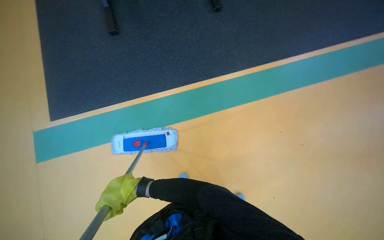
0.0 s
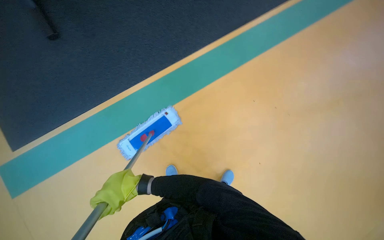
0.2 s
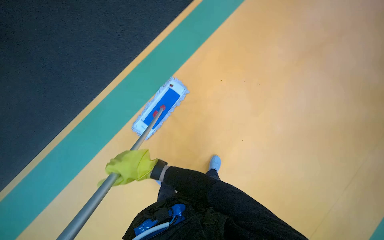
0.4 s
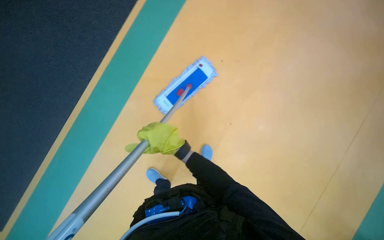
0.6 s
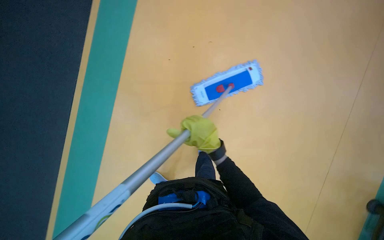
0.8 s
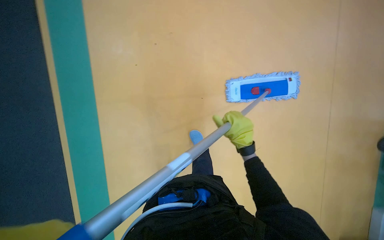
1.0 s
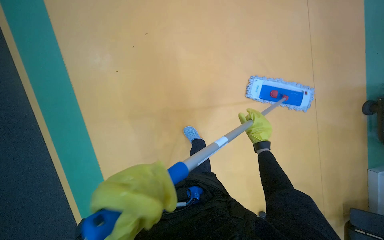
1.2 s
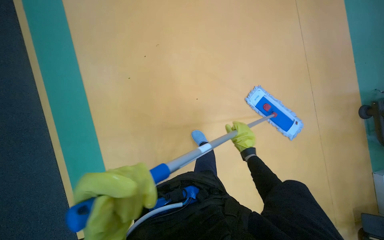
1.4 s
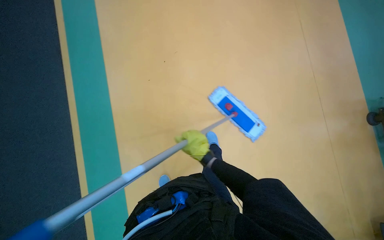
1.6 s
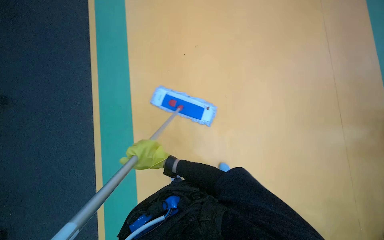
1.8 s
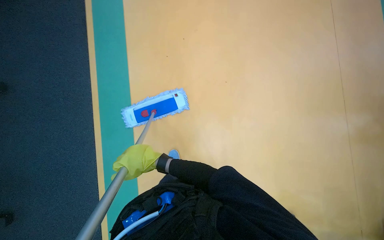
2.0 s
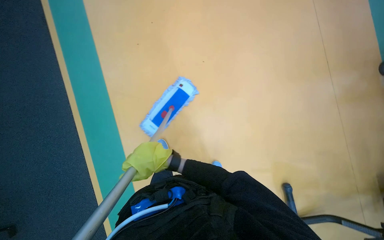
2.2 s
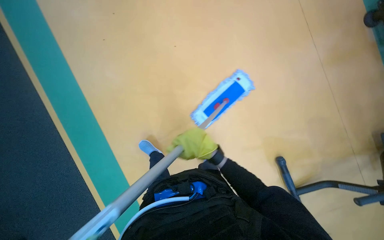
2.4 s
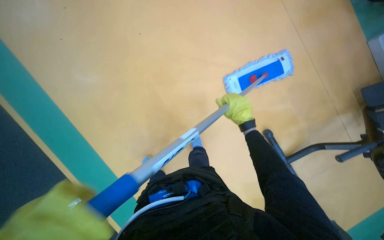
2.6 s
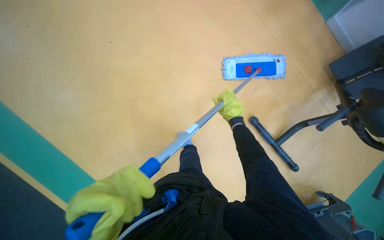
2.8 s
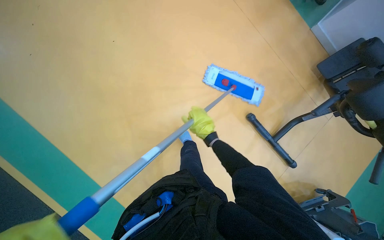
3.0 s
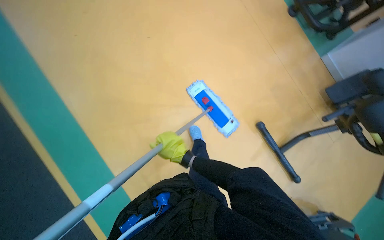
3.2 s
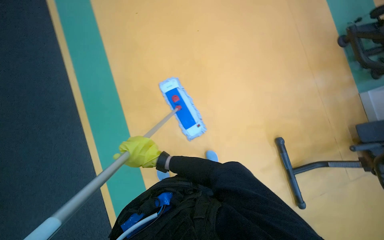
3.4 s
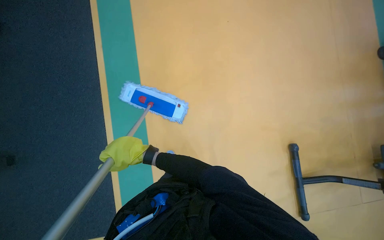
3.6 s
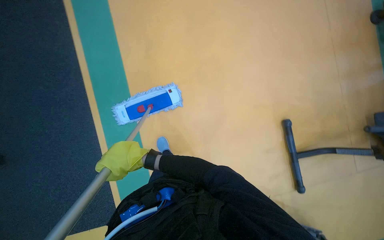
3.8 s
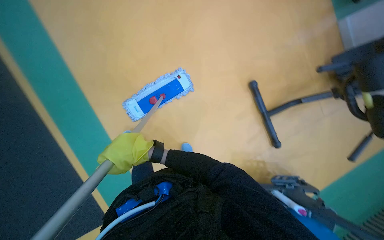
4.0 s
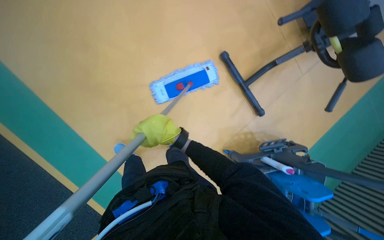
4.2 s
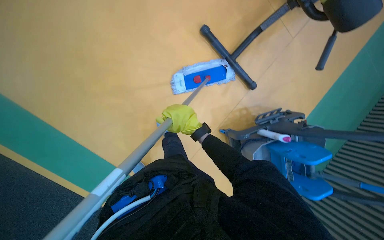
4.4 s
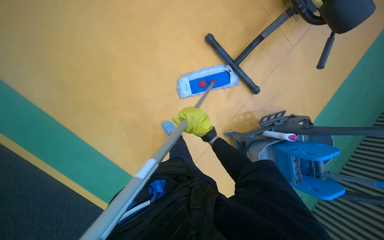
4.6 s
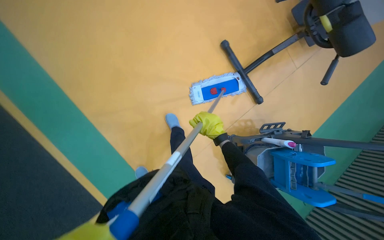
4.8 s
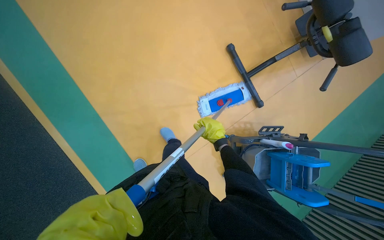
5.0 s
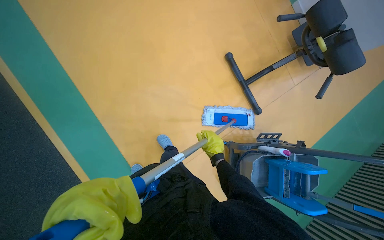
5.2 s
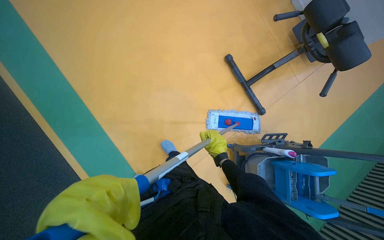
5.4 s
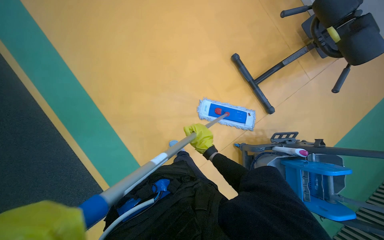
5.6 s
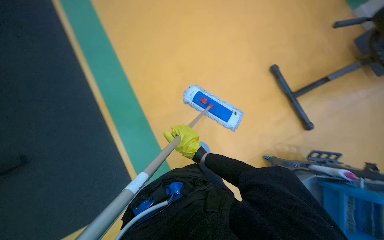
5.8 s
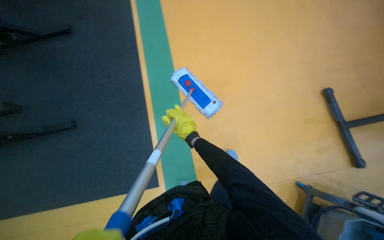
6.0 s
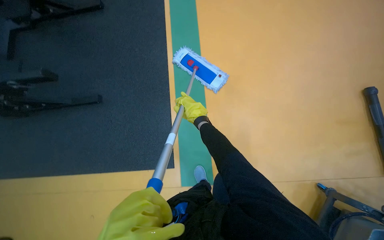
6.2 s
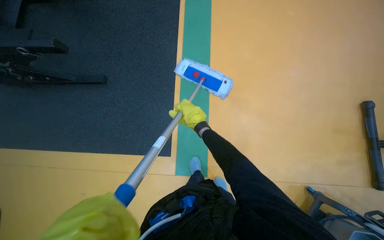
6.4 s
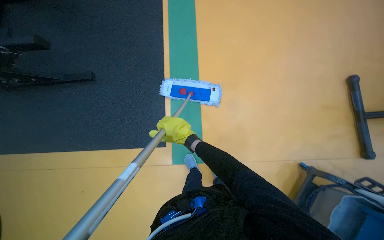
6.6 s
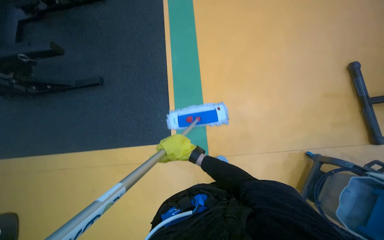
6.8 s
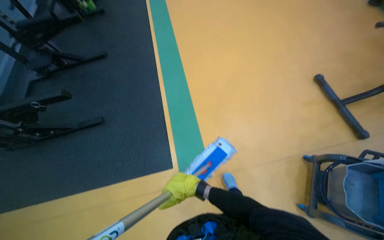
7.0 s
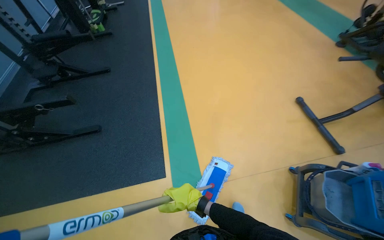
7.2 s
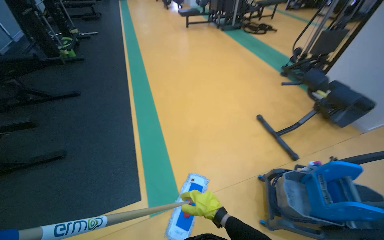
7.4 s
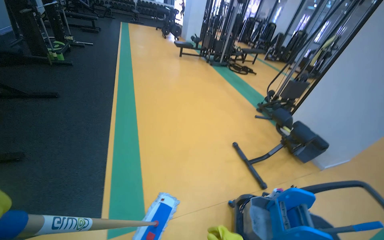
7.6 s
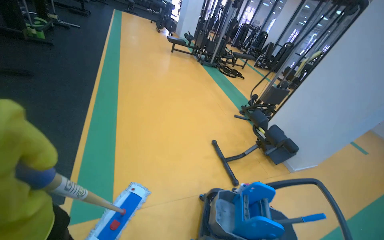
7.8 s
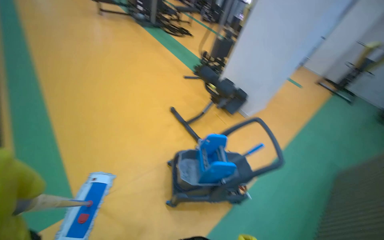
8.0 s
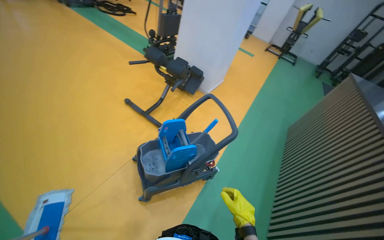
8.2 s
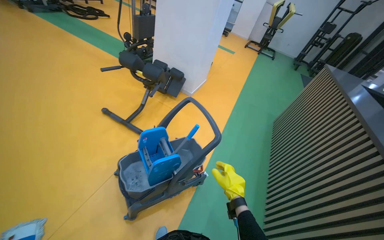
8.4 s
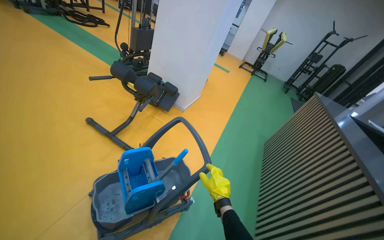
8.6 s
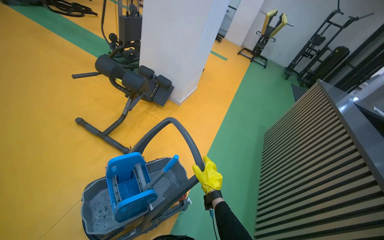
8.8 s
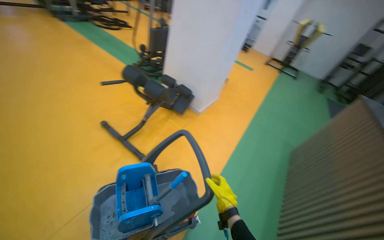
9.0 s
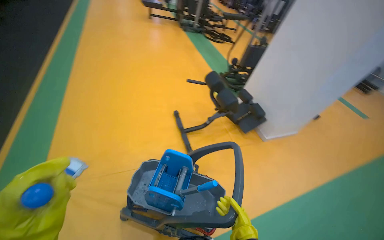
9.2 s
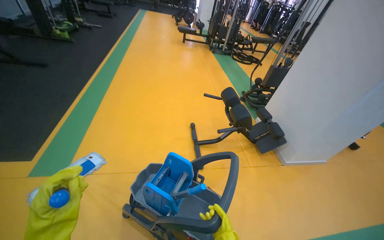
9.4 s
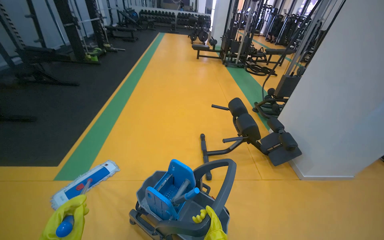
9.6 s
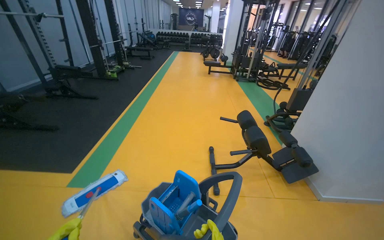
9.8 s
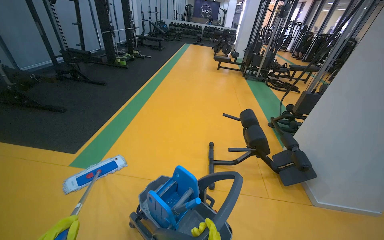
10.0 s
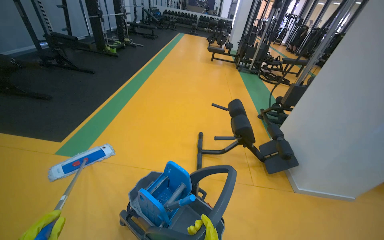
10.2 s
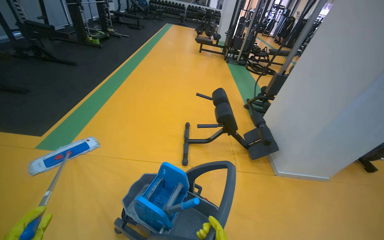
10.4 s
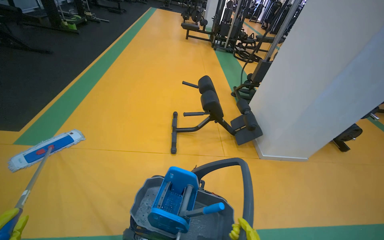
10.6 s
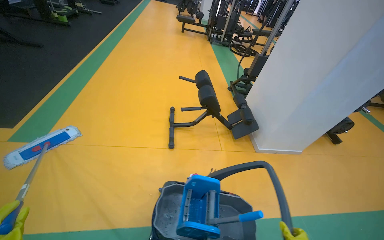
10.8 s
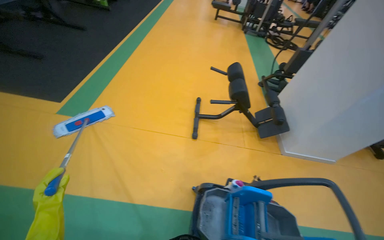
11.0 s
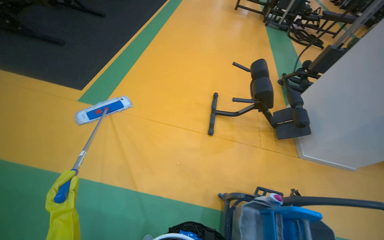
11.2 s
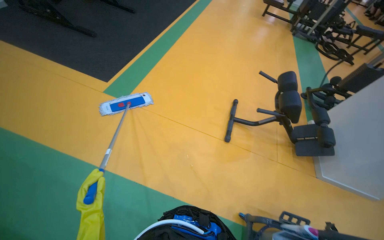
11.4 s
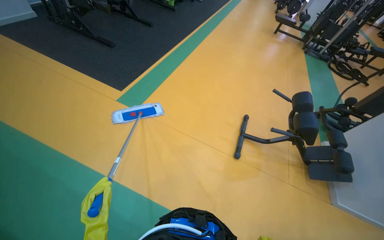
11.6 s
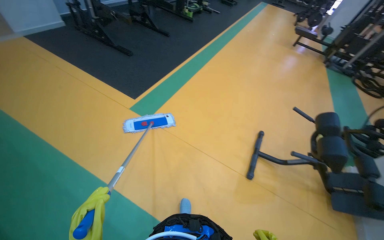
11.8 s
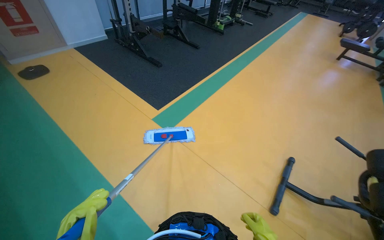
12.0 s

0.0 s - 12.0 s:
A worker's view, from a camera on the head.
Job: mopping floor.
The whole recording: Mopping gym floor. The worker mops the gym floor with a flat mop.
3.0 s - 4.4 s: Everything in view rotates approximately 30 degrees clockwise.
4.4 s - 6.0 s: The wearer moves approximately 50 cm. The head rotates roughly 30 degrees to the left. The view tilts some 20 degrees upward.
7.6 s - 9.0 s: The camera travels approximately 80 cm. The head turns to the right by some 35 degrees. The camera pitches downward, by approximately 15 degrees.
9.0 s - 10.4 s: The wearer moves approximately 60 cm. The wearer's head swings approximately 55 degrees to the left. The wearer looks about 15 degrees further upward.
10.4 s - 12.0 s: The wearer moves approximately 50 cm. The head rotates about 35 degrees to the left.

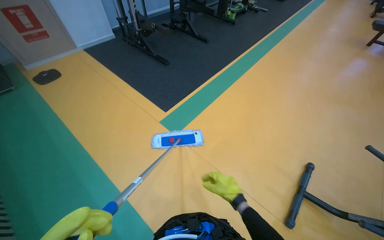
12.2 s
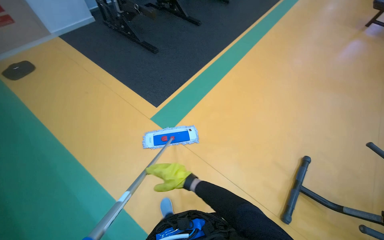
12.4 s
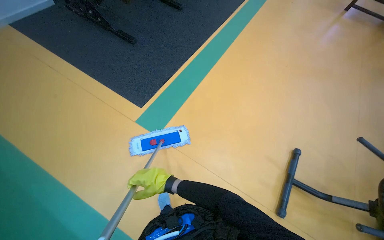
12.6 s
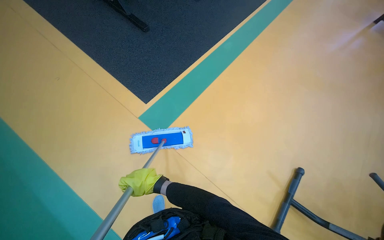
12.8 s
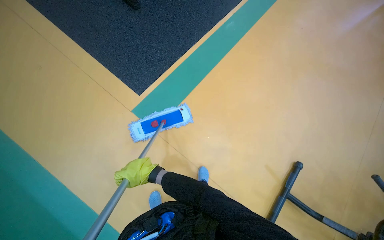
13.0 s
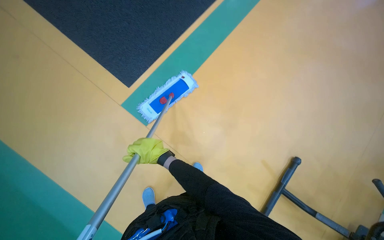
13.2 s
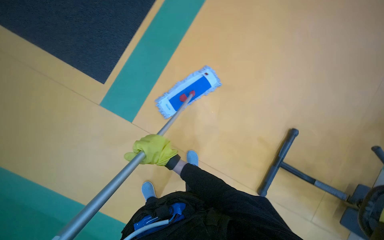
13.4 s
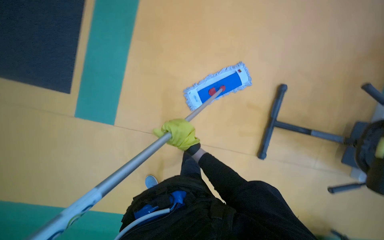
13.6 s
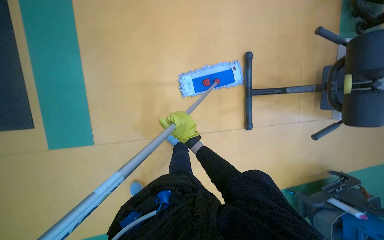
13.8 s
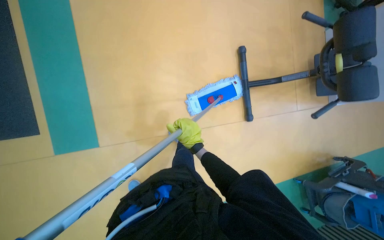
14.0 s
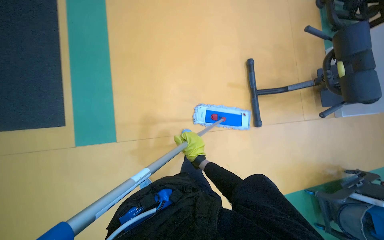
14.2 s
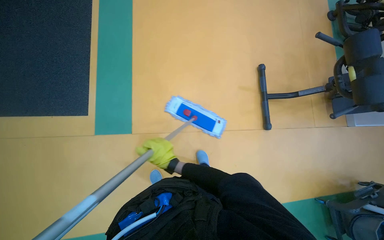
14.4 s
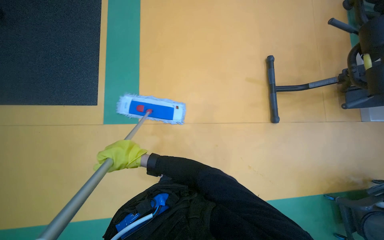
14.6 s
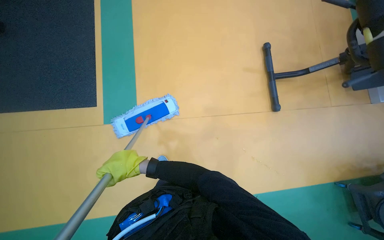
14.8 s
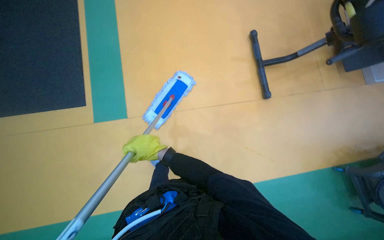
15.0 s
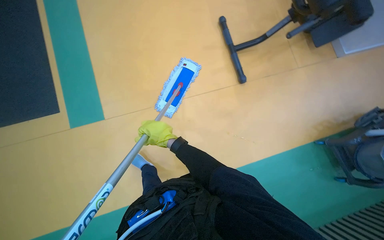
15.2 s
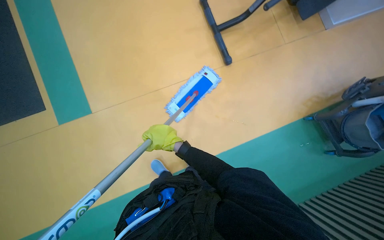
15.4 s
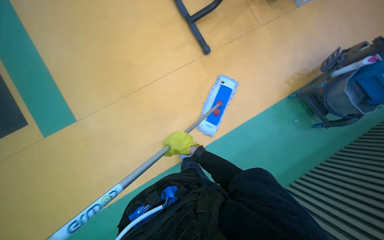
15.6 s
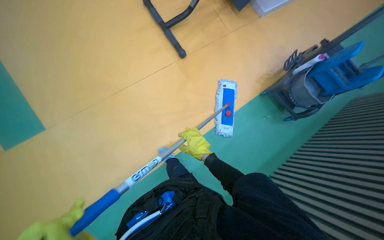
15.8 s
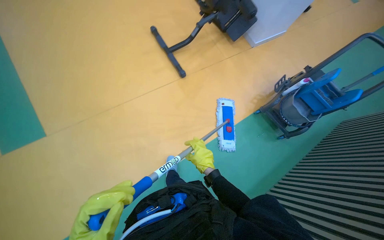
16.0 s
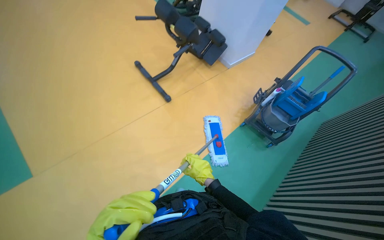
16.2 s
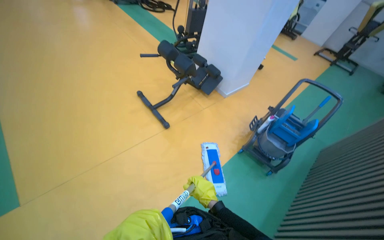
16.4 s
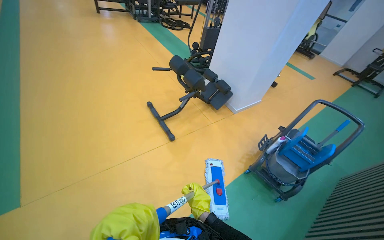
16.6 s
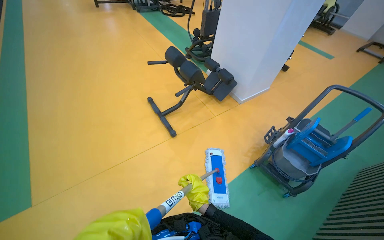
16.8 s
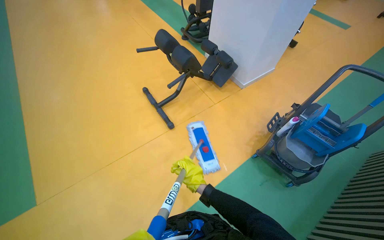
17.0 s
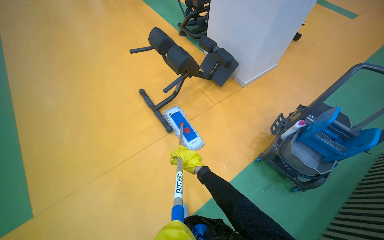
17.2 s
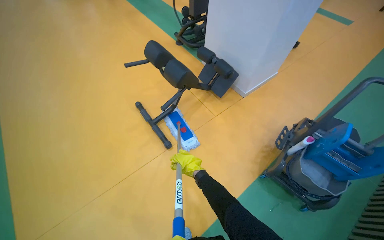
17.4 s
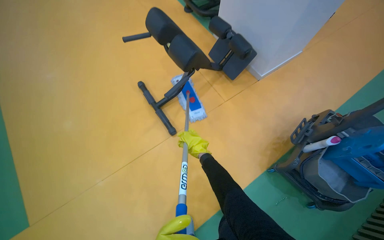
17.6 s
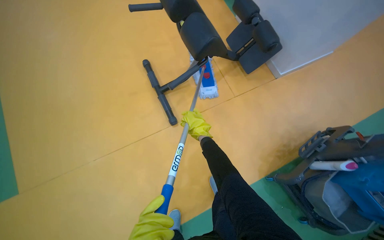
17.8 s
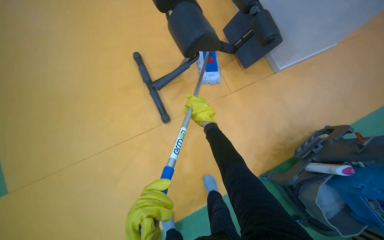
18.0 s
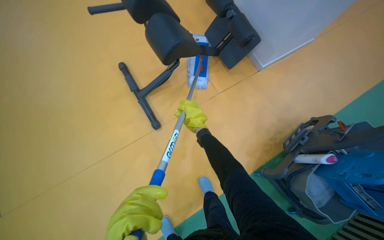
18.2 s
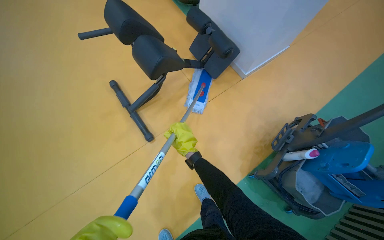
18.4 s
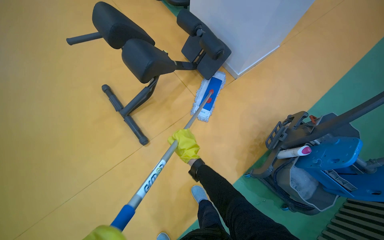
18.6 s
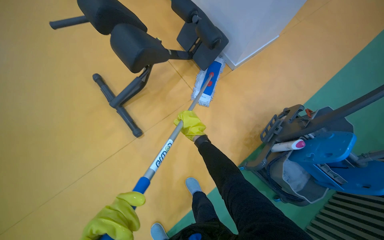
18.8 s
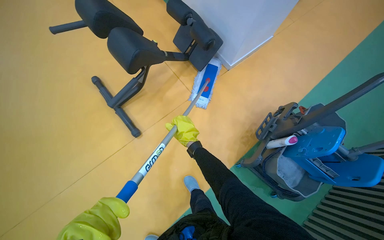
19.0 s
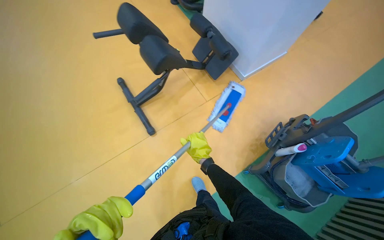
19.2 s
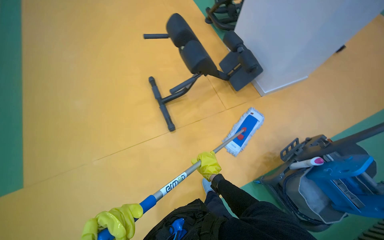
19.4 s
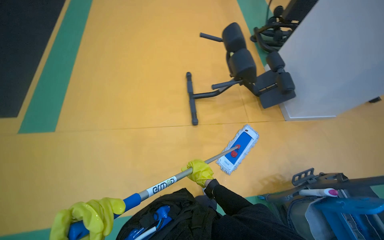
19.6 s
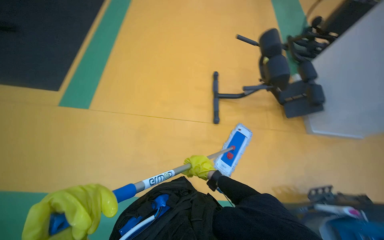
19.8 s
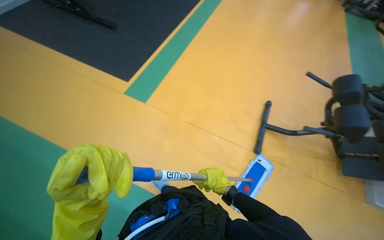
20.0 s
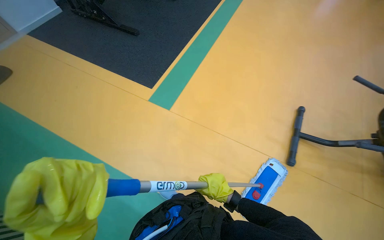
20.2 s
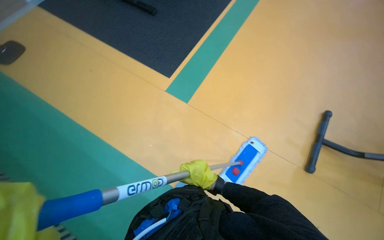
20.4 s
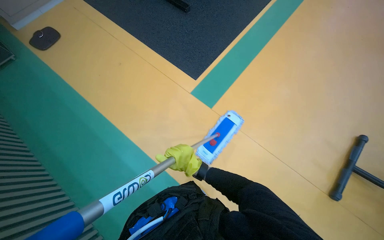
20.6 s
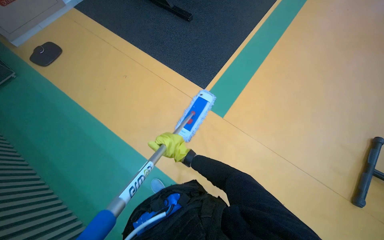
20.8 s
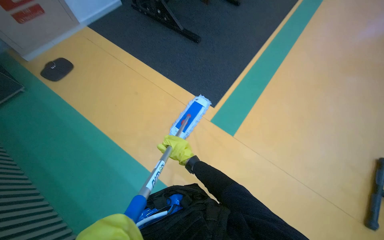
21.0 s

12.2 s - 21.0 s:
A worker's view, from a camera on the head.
Job: mopping floor.
The whole recording: Mopping gym floor. The worker mops the gym floor with a flat mop.
12.2 s - 13.6 s: The camera travels approximately 90 cm. The view tips downward by about 45 degrees.
13.6 s - 15.2 s: The camera is carried about 70 cm. The view tips upward by approximately 15 degrees.
15.2 s - 16.6 s: The wearer moves about 50 cm. The view tips upward by approximately 35 degrees.
16.6 s - 18.0 s: The head travels about 90 cm. The camera pitches downward, by approximately 30 degrees.
18.0 s - 19.6 s: The wearer moves about 50 cm. The wearer looks some 15 degrees further upward.
19.6 s - 21.0 s: The camera is carried approximately 1 m. The head turns to the left by approximately 45 degrees.
